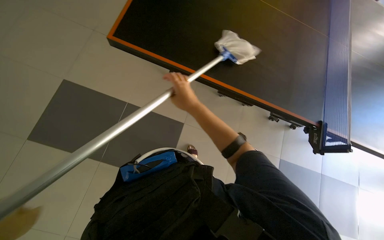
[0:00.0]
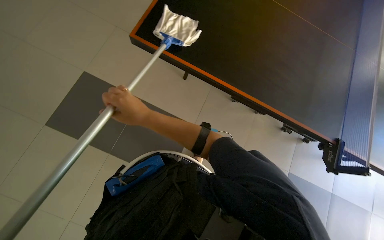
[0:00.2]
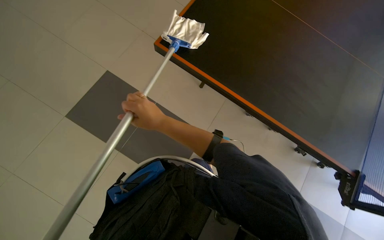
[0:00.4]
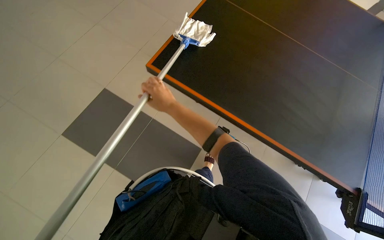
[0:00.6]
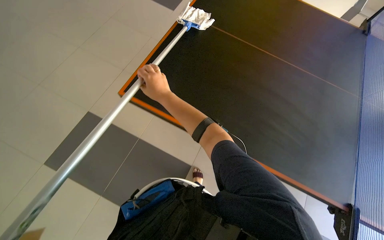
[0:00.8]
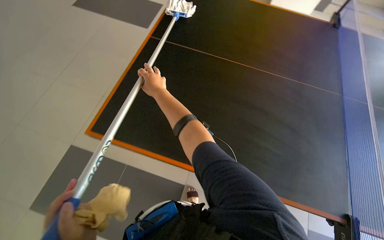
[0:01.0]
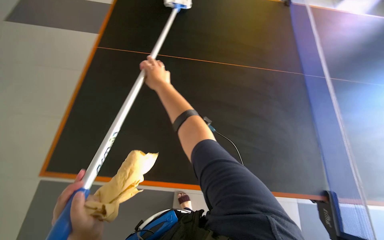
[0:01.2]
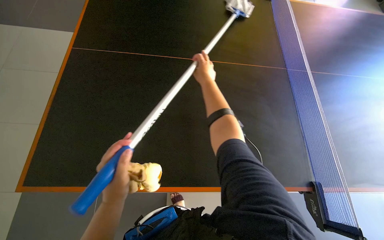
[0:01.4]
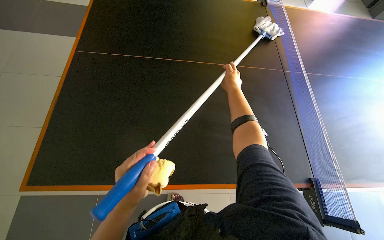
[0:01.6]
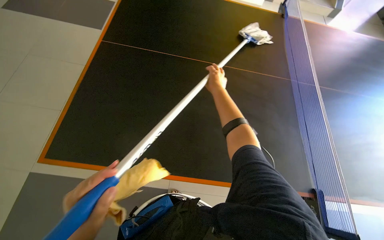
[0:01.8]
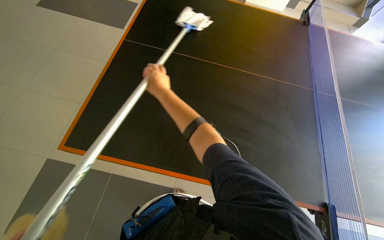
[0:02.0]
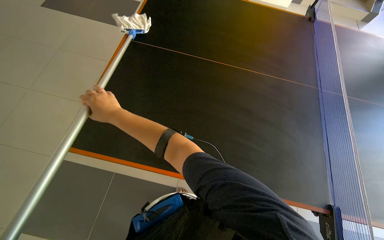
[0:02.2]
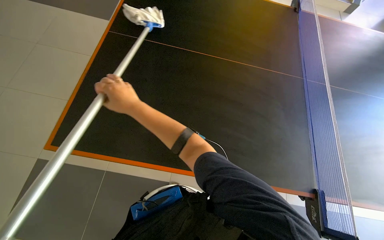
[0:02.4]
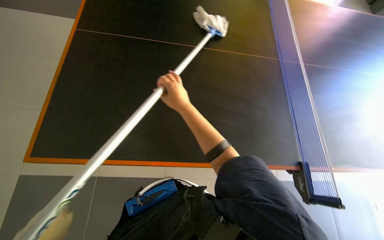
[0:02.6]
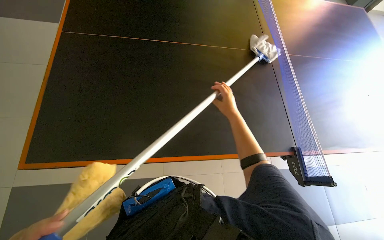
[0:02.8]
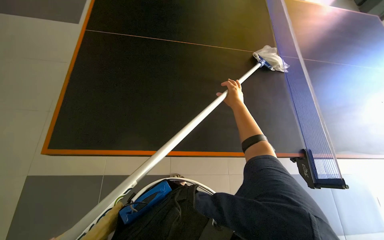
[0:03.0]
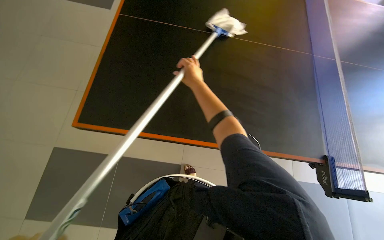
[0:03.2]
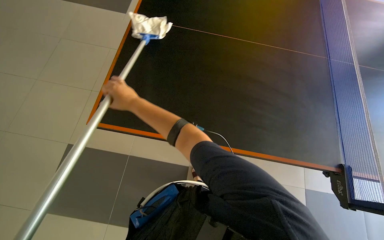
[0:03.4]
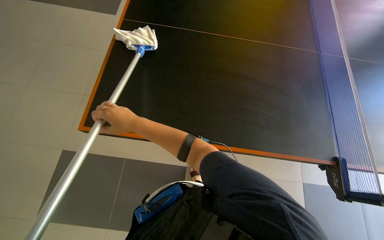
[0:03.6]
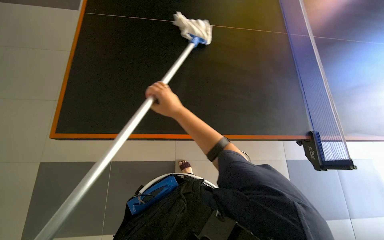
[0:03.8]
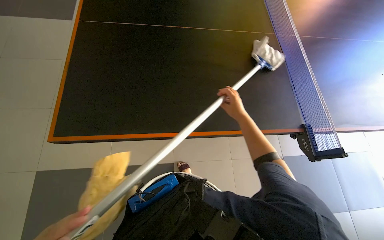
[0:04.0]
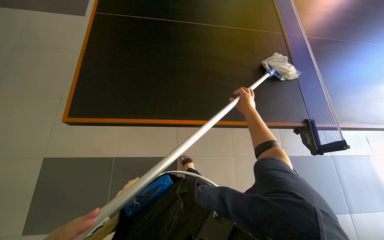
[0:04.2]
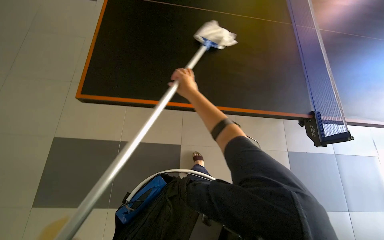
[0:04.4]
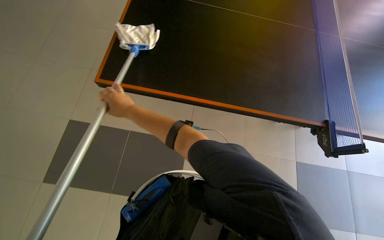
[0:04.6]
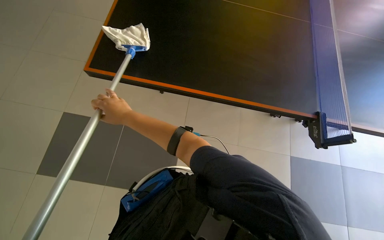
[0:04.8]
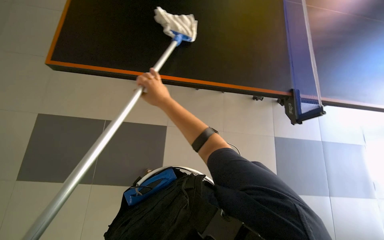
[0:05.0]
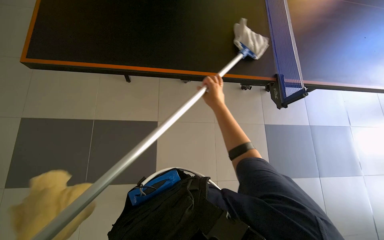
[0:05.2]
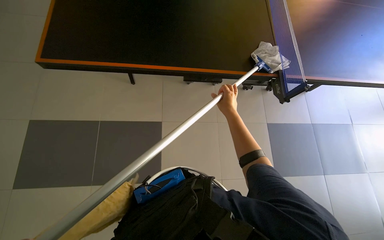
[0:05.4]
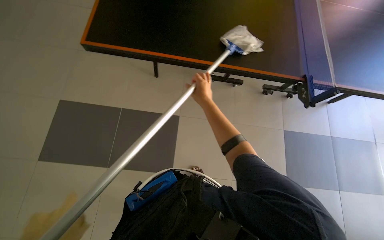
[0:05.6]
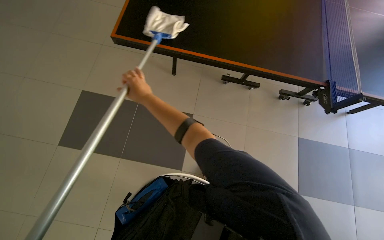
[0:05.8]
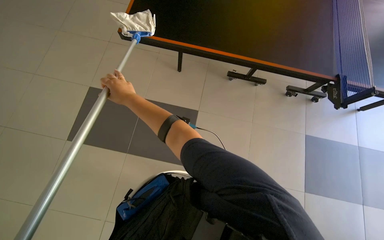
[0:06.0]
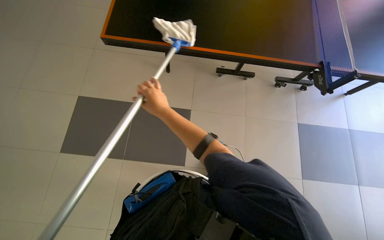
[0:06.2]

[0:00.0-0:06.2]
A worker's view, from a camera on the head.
Job: wiping surfaces.
The whole recording: Cleaning a large table. The worker cleans a large black table using a pole with a cloth.
0:00.0 to 0:01.6: The right hand goes some 20 cm farther from the camera and to the right.
0:01.6 to 0:03.2: The view tips downward by approximately 15 degrees. The right hand moves left and right over roughly 40 cm, changing direction 2 times.
0:03.2 to 0:04.6: The head travels roughly 40 cm.
0:04.6 to 0:06.2: The right hand goes left and right, approximately 35 cm each way, reversing 2 times.

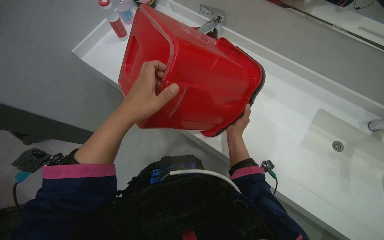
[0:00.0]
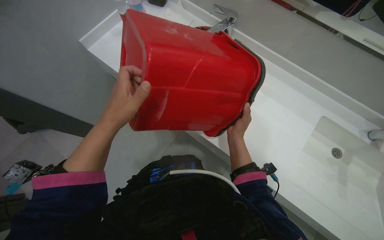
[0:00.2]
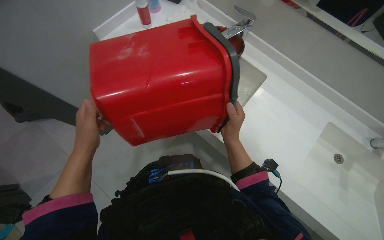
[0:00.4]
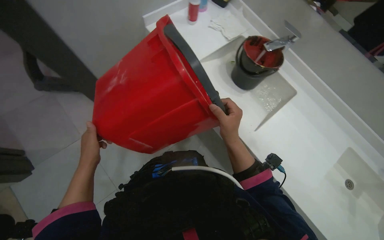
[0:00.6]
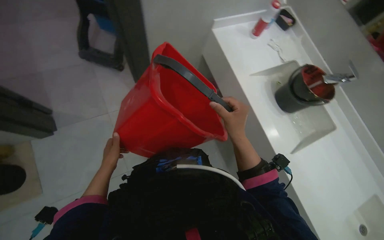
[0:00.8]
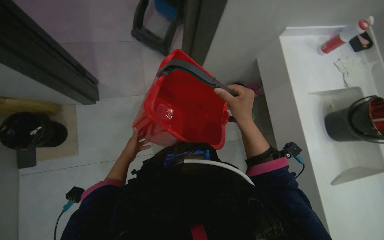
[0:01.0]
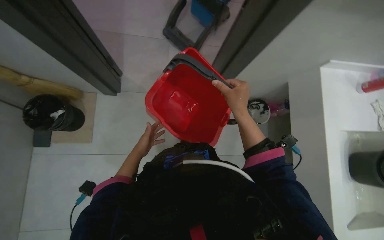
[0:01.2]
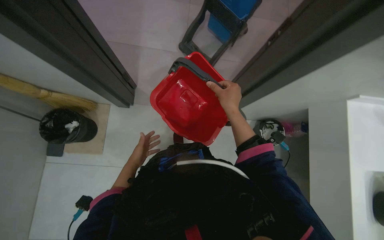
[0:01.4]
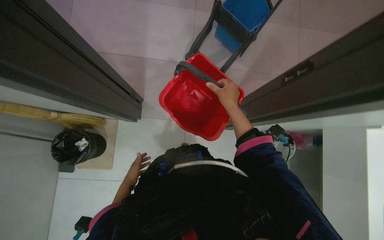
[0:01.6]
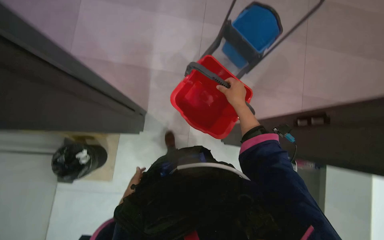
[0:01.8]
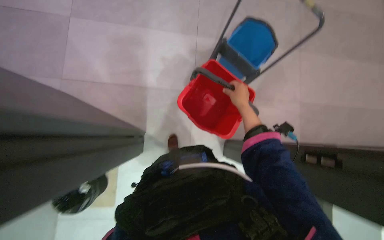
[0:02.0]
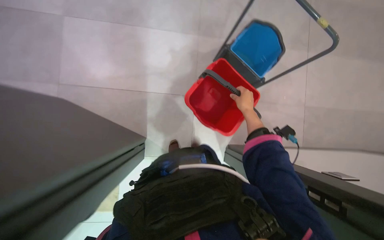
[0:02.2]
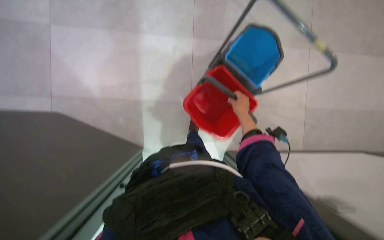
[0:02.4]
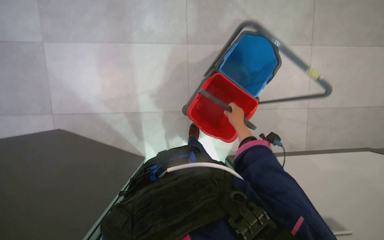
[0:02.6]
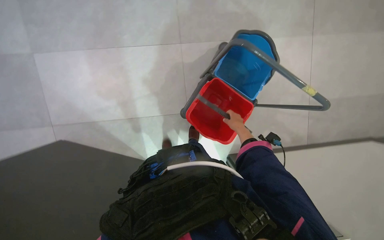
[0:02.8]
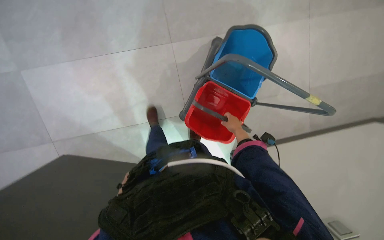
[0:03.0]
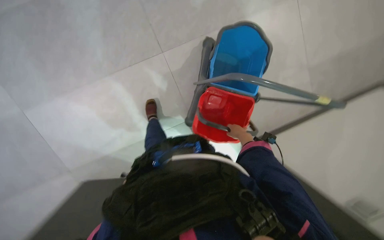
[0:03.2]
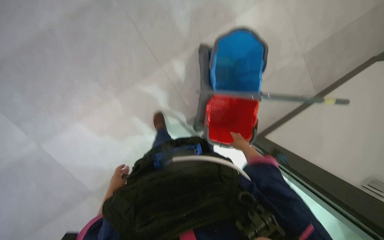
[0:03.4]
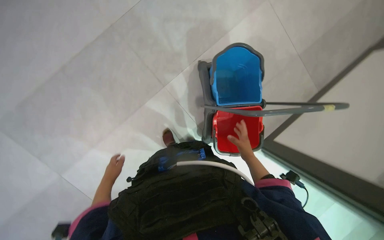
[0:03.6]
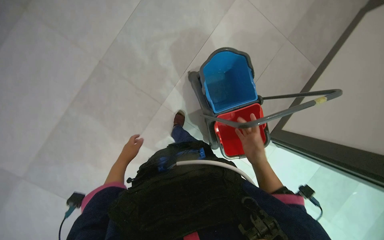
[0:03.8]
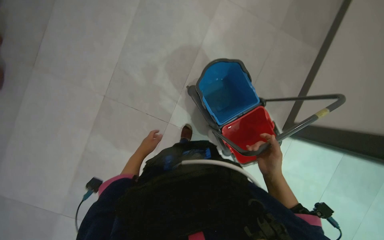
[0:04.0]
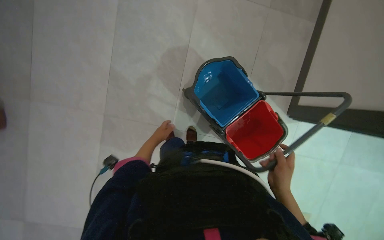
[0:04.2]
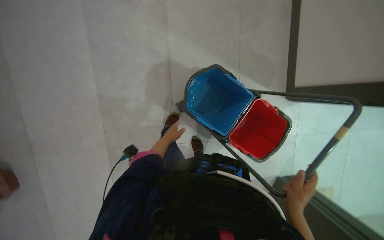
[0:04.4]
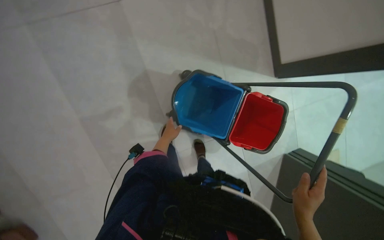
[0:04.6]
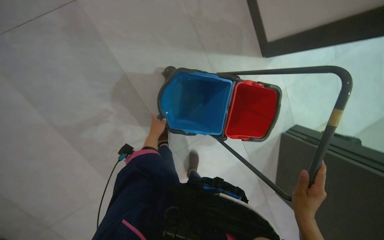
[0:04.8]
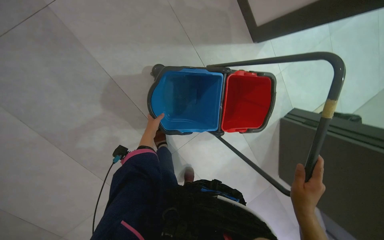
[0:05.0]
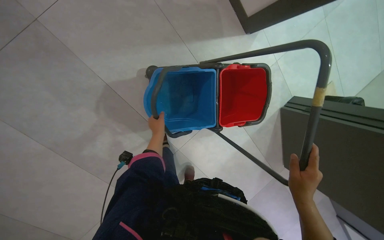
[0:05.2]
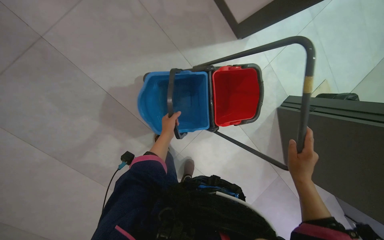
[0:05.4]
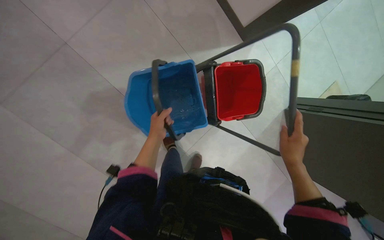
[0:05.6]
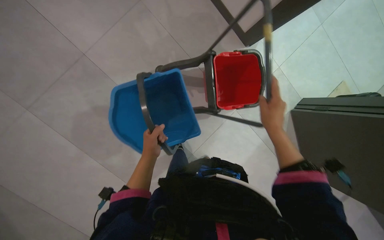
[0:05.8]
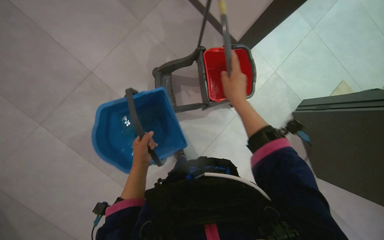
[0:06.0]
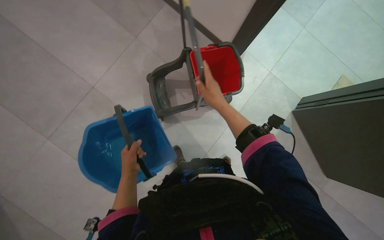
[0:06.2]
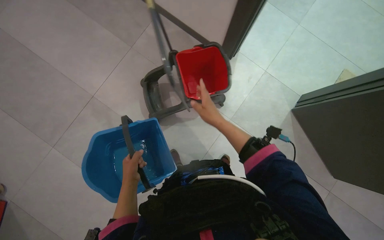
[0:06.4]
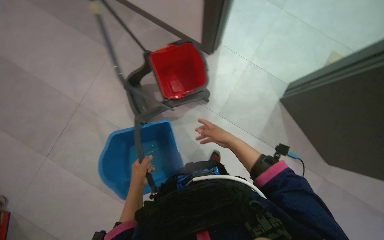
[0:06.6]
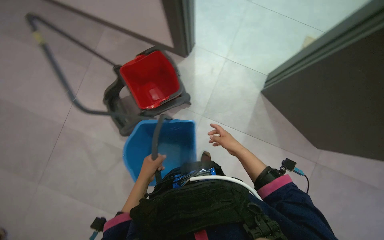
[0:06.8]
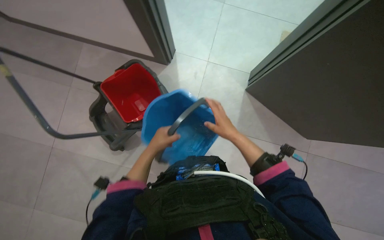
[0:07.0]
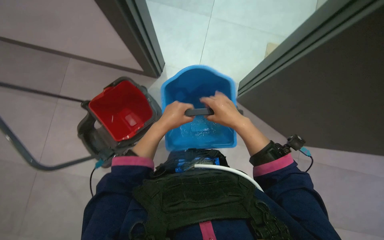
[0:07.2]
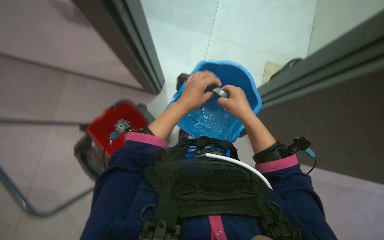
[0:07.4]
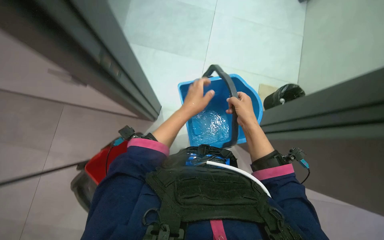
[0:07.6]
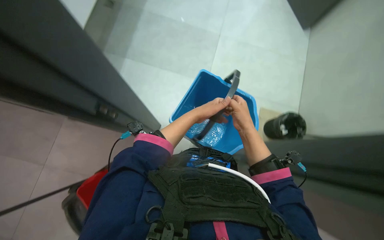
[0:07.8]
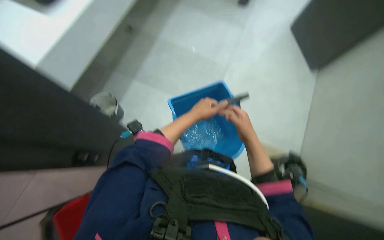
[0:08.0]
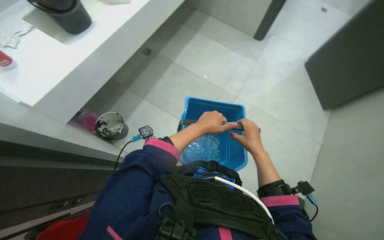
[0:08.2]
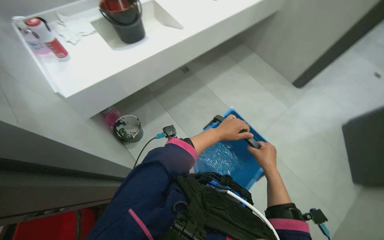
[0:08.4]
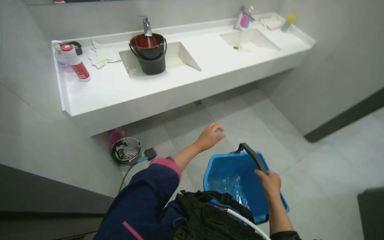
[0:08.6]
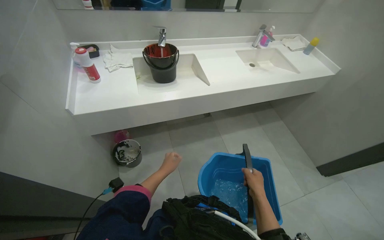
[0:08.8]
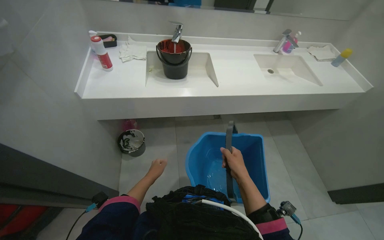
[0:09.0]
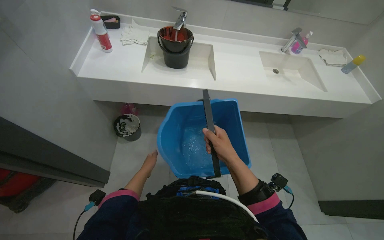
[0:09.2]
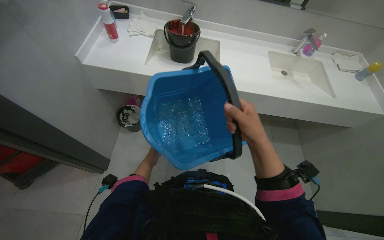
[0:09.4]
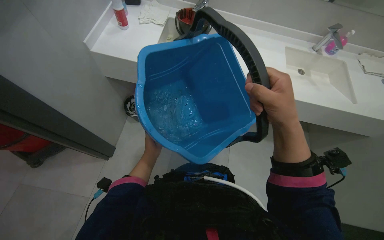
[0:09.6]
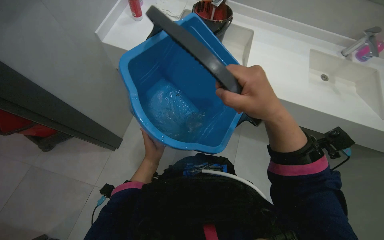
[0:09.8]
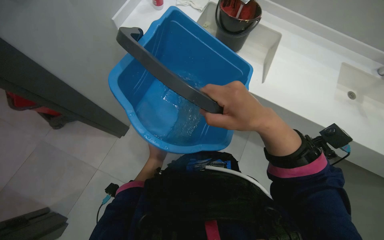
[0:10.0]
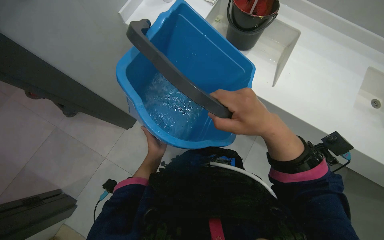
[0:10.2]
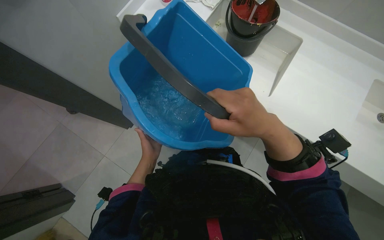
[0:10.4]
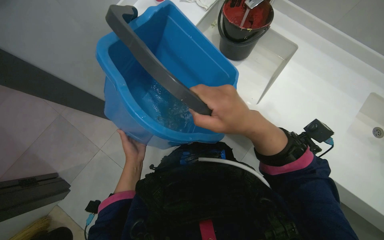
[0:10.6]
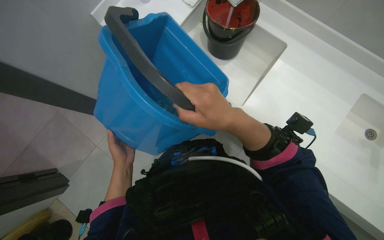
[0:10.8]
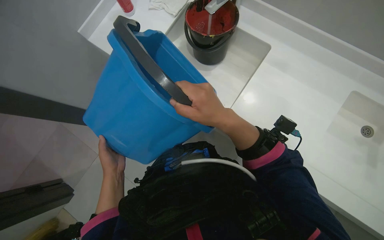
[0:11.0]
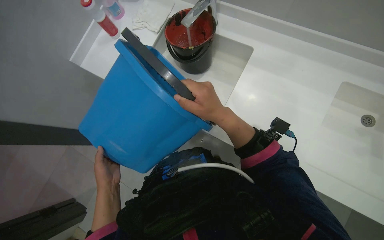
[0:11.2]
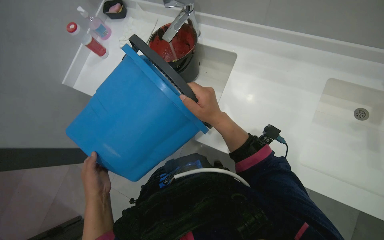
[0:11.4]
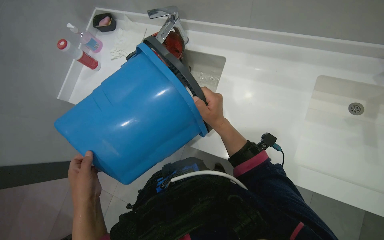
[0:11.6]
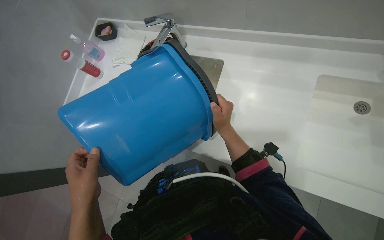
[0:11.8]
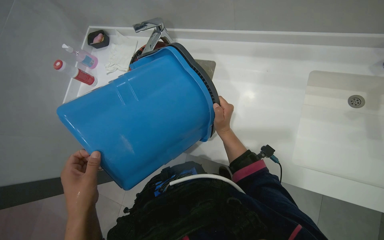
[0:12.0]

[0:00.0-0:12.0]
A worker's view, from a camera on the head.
Job: preparing cleaning supplies.
The whole recording: Preparing mop buckets for cleaning. The worker fills buckets with water and cleaning solution, then arranges them on the mop cart.
0:03.0 to 0:04.4: The head travels some 40 cm. The view swings roughly 15 degrees to the left. The scene rotates counterclockwise by approximately 70 degrees.
0:04.4 to 0:06.0: The scene rotates counterclockwise by approximately 40 degrees.
0:06.0 to 0:07.6: The wearer's head swings some 35 degrees to the right. The left hand is displaced to the right and up the picture by approximately 60 cm; the right hand is displaced to the right by some 40 cm.
0:07.6 to 0:09.0: The head turns to the left by roughly 60 degrees. The view tips upward by approximately 30 degrees.
0:09.0 to 0:10.4: The wearer's head swings some 40 degrees to the left. The camera pitches downward, by approximately 15 degrees. The left hand swings nearer and farther, about 10 cm each way, with 2 reversals. The right hand travels up the picture by about 25 cm.
0:10.4 to 0:12.0: Everything in view rotates some 30 degrees counterclockwise. The right hand goes approximately 10 cm farther from the camera; the left hand goes approximately 35 cm nearer to the camera.
